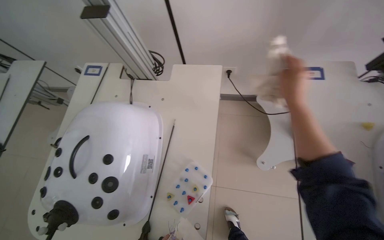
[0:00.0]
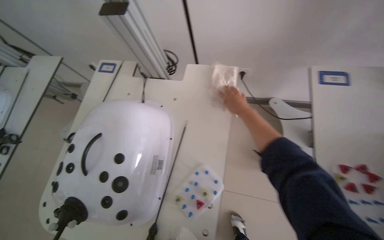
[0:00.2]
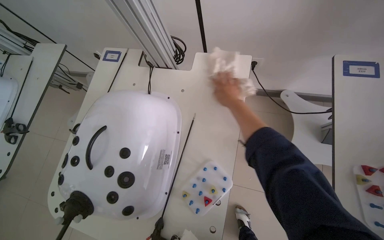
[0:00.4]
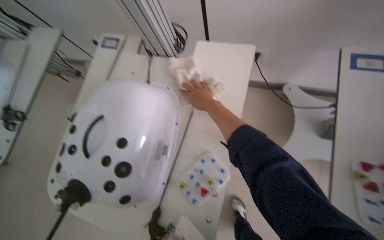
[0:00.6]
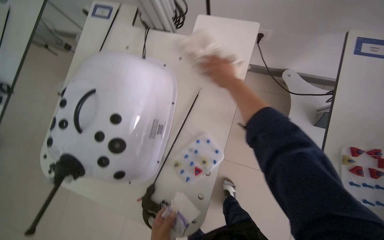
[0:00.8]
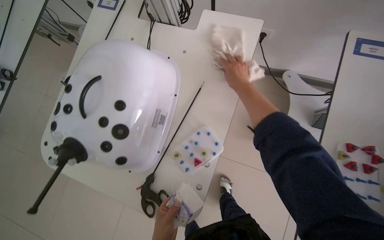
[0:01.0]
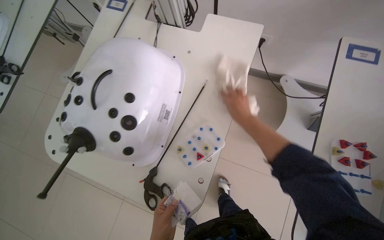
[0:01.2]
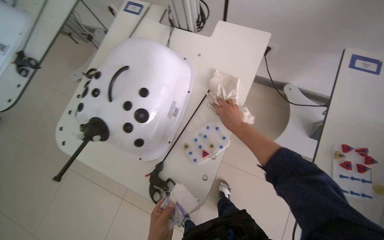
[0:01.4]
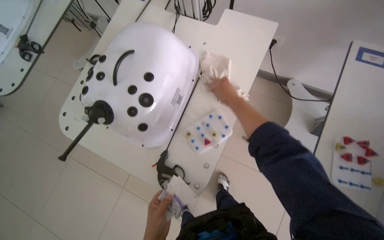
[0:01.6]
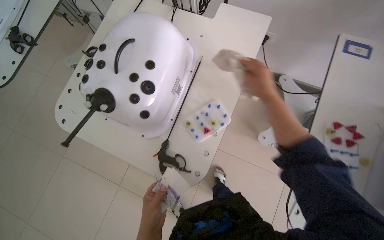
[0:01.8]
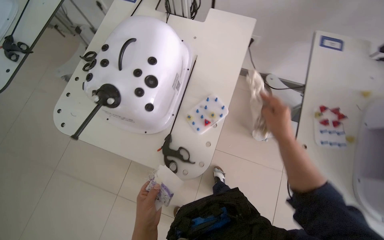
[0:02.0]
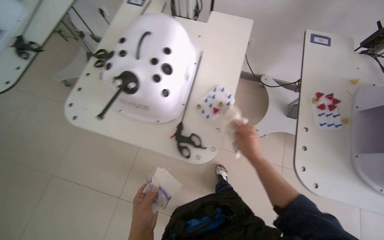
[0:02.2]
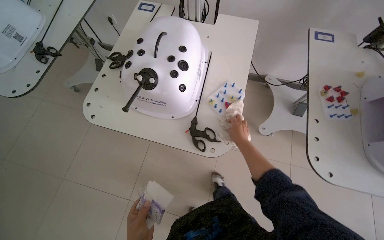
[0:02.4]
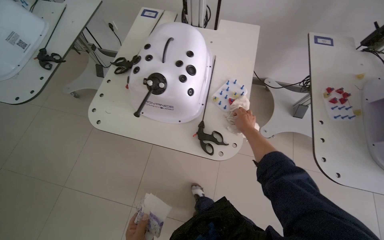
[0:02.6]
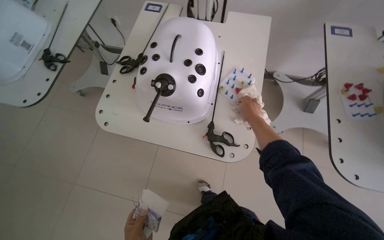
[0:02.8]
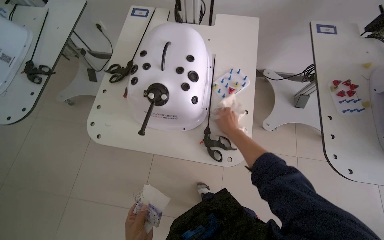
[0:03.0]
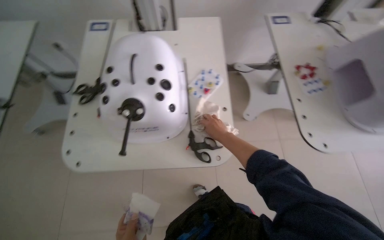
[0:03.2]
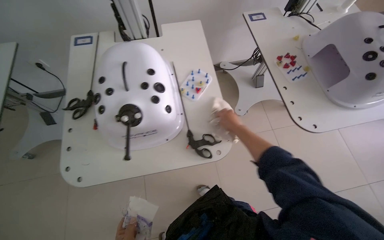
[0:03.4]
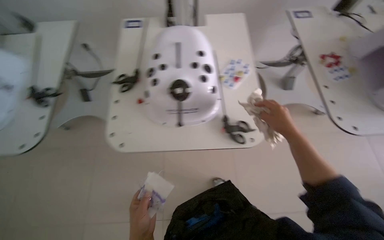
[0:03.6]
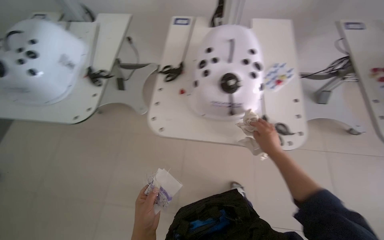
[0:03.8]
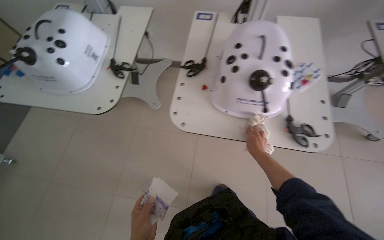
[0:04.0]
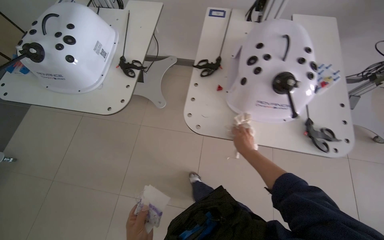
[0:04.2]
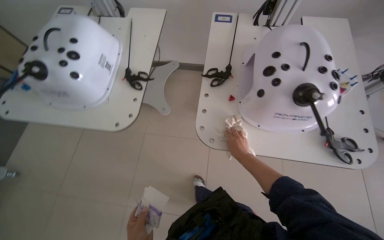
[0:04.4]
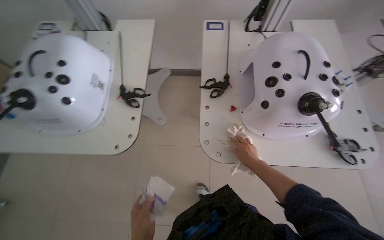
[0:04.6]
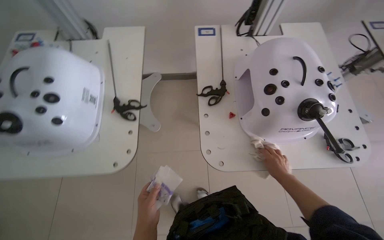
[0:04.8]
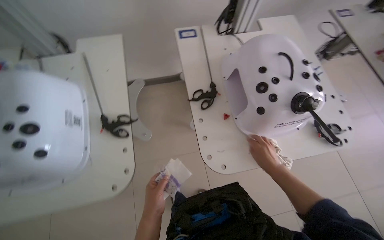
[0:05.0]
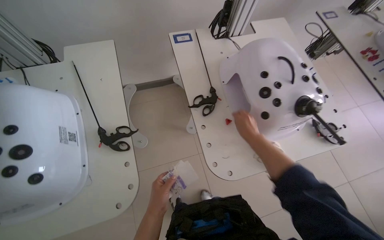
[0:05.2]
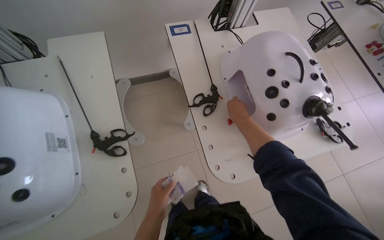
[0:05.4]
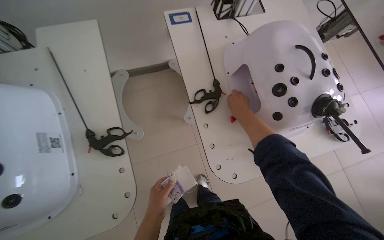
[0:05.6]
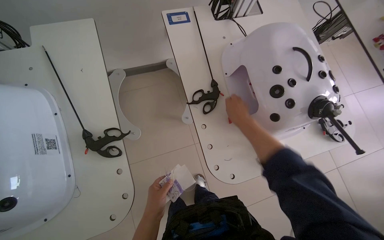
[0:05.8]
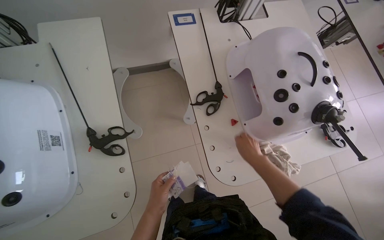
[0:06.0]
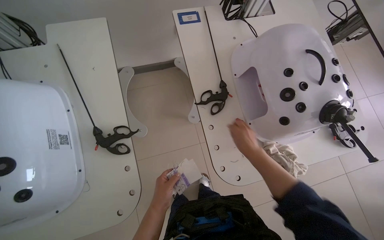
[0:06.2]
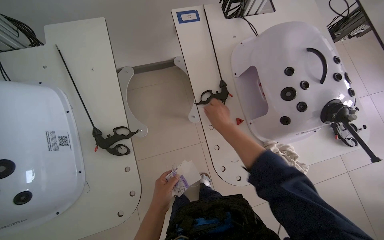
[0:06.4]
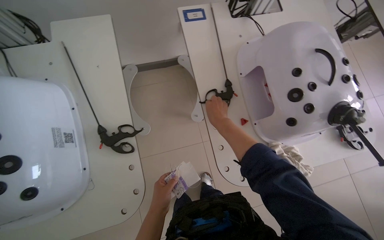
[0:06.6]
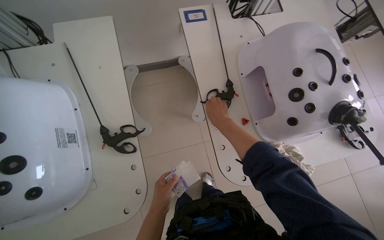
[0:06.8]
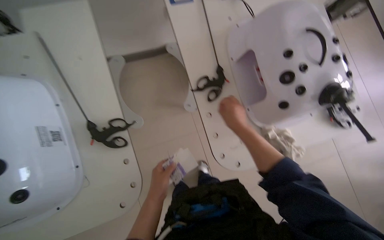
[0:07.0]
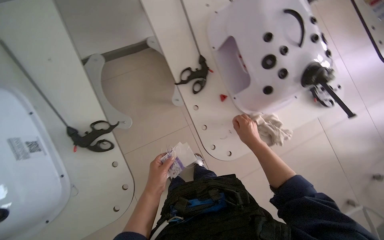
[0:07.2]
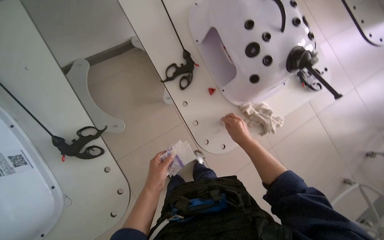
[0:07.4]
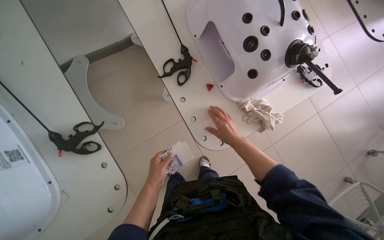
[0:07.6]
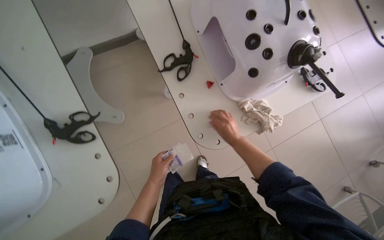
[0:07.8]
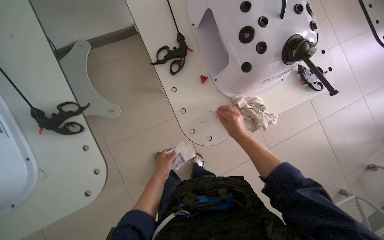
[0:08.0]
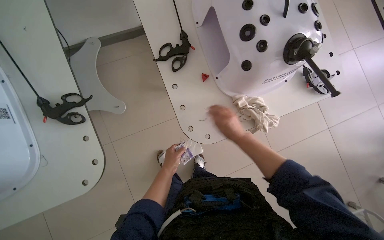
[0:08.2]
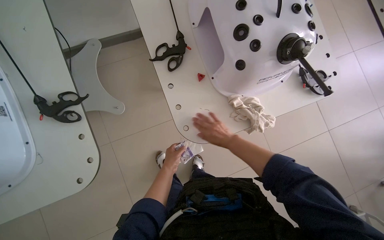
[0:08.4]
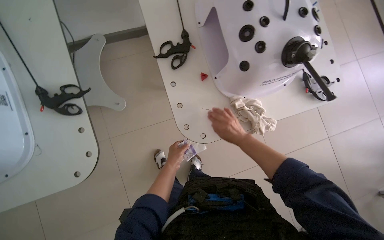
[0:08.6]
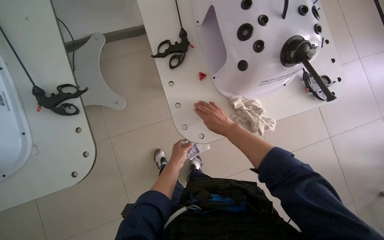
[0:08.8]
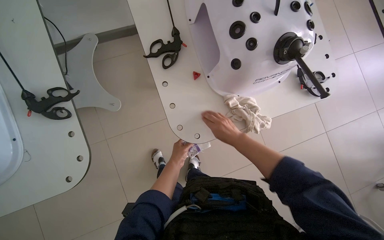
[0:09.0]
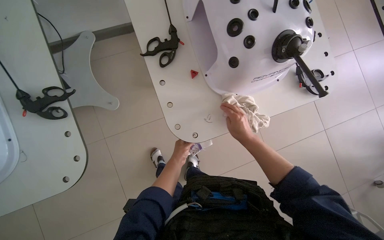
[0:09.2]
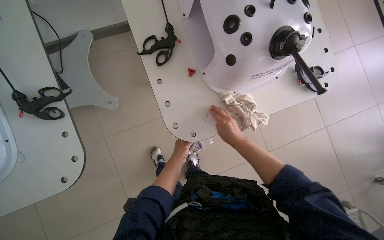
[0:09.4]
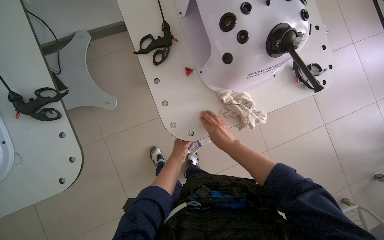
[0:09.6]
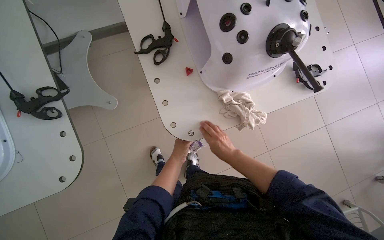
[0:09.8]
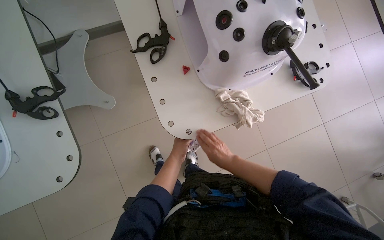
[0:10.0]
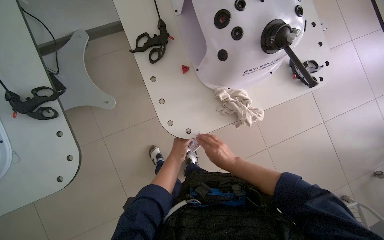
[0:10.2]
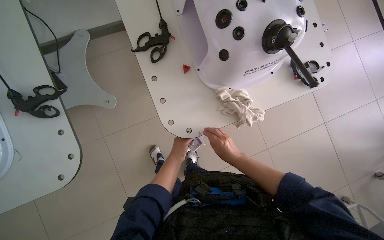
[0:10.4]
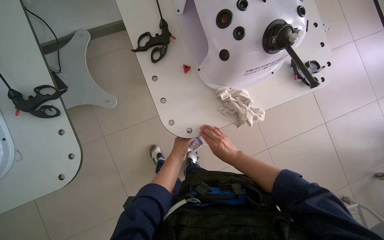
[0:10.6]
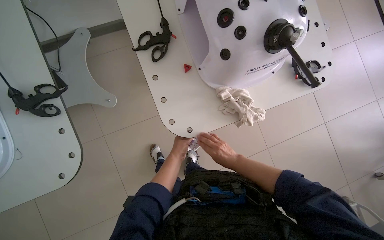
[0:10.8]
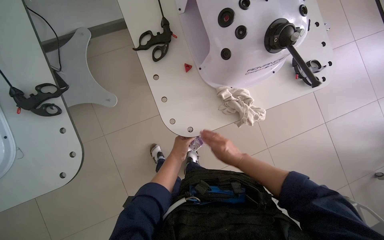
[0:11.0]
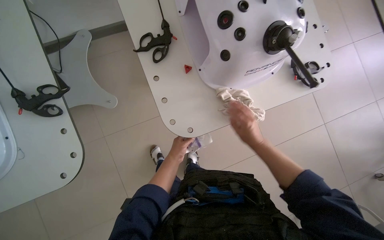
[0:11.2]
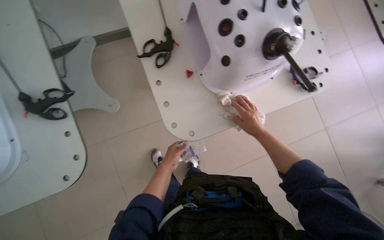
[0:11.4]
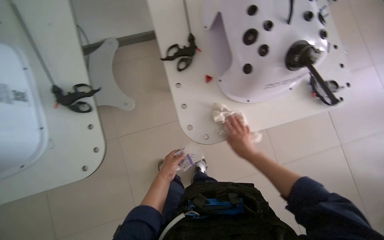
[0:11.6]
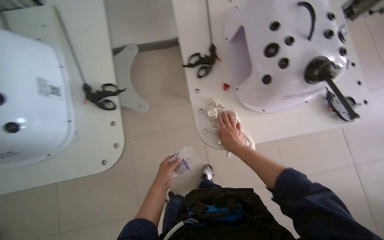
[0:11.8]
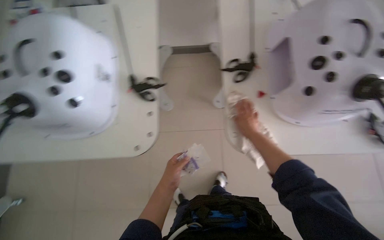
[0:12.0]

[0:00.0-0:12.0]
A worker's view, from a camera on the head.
Job: wiping surfaces.
The whole recording: Wiping various surfaces in the room. The worker wipes the side of the wooden desk, the projector screen stand, and two simulator devices.
0.0 to 1.6 s: The right hand shifts about 30 cm to the left and farther from the camera.
1.6 to 3.0 s: The right hand goes roughly 20 cm down the picture.
3.0 to 4.4 s: The camera is carried to the left, some 40 cm.
4.4 to 6.0 s: The head rotates about 25 degrees to the right.
7.6 to 9.0 s: The left hand goes some 15 cm farther from the camera.
9.0 to 10.4 s: The right hand moves down the picture, some 10 cm.
10.4 to 12.0 s: The head rotates roughly 20 degrees to the left. The right hand is displaced up the picture by roughly 15 cm. Meanwhile the left hand heads nearer to the camera and down the picture, covering about 20 cm.

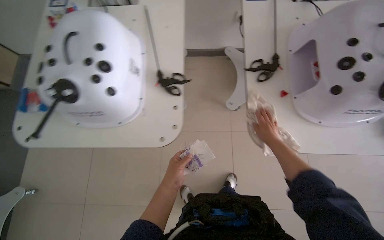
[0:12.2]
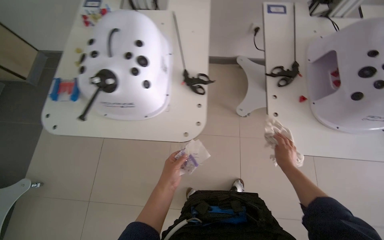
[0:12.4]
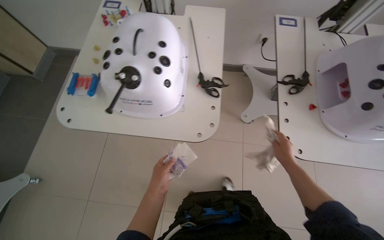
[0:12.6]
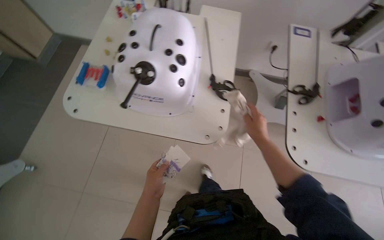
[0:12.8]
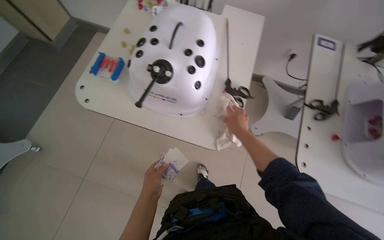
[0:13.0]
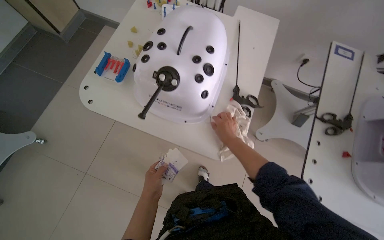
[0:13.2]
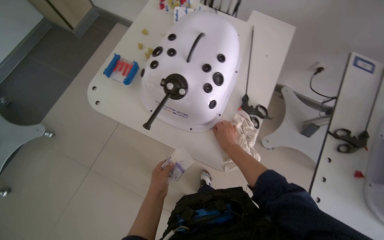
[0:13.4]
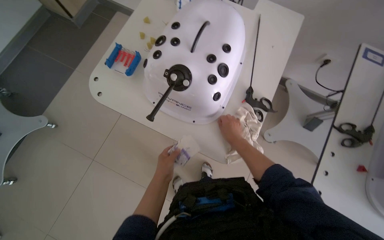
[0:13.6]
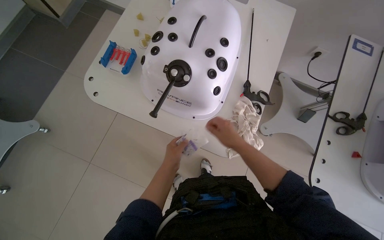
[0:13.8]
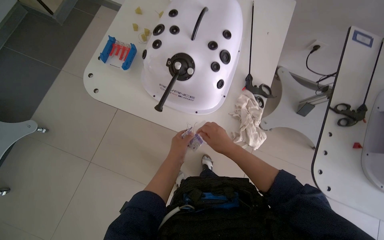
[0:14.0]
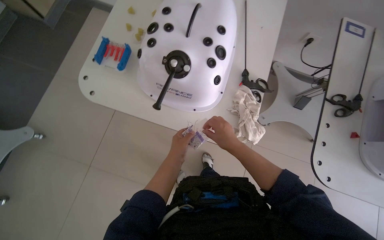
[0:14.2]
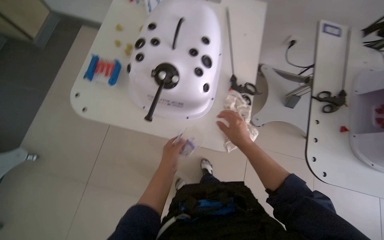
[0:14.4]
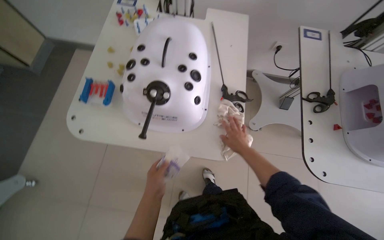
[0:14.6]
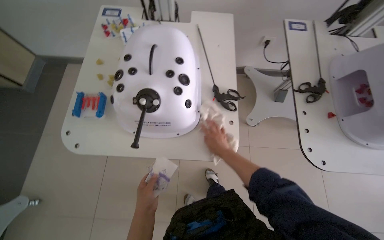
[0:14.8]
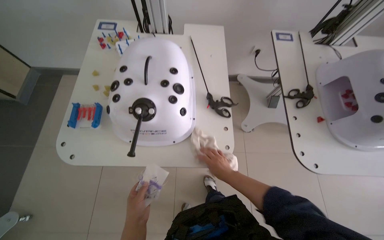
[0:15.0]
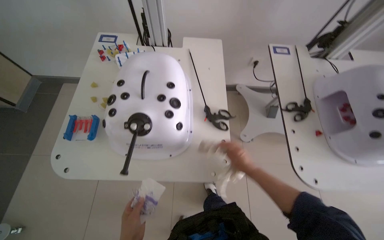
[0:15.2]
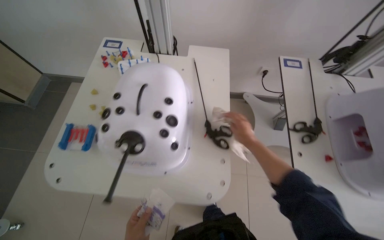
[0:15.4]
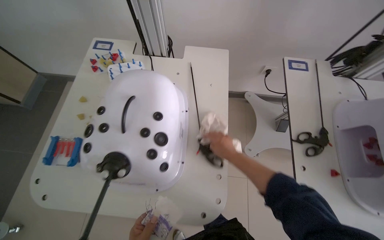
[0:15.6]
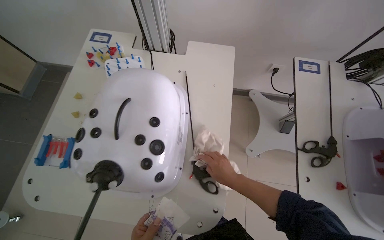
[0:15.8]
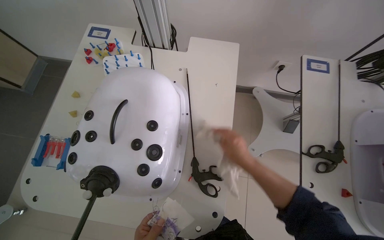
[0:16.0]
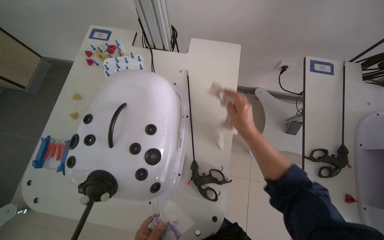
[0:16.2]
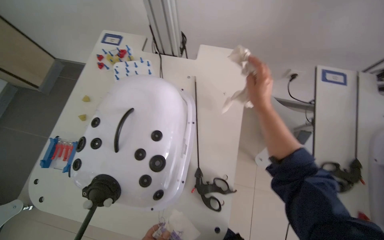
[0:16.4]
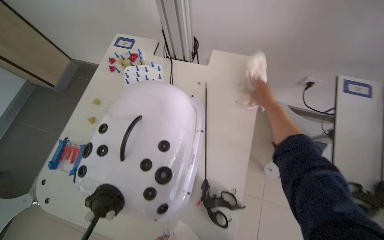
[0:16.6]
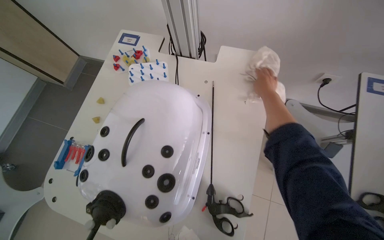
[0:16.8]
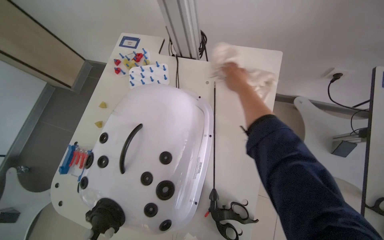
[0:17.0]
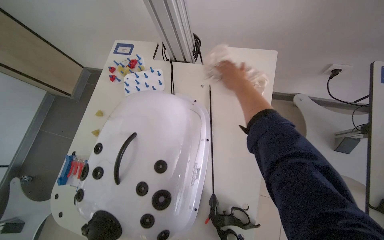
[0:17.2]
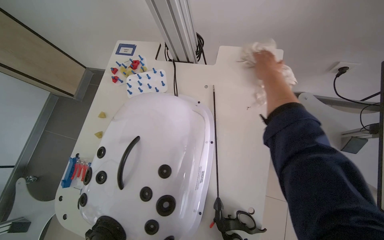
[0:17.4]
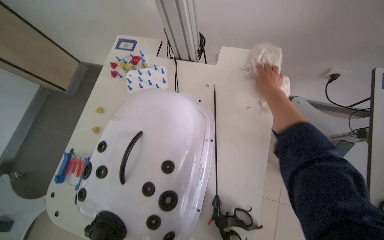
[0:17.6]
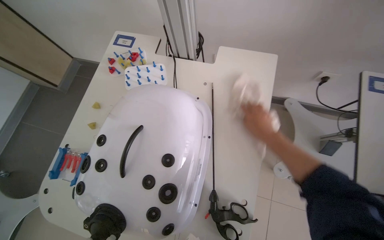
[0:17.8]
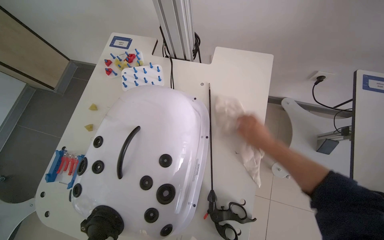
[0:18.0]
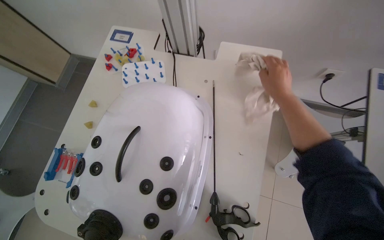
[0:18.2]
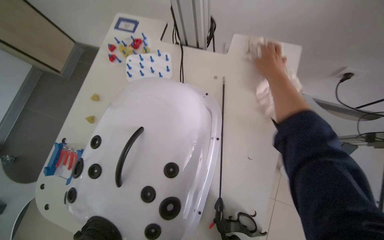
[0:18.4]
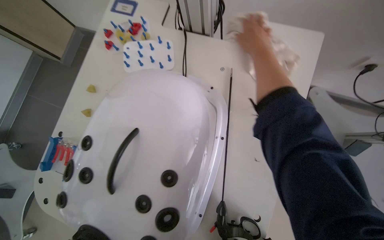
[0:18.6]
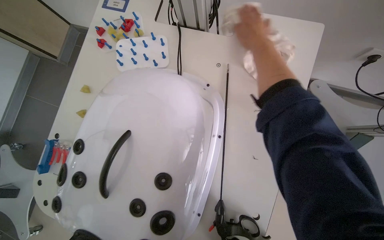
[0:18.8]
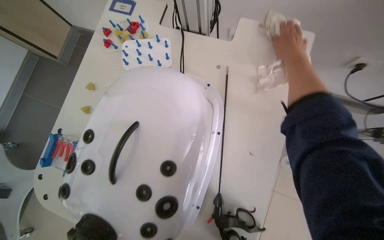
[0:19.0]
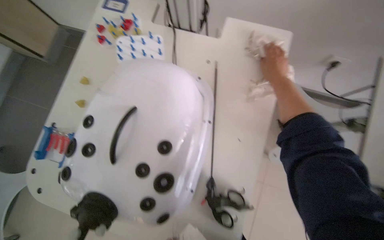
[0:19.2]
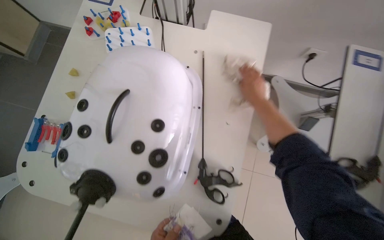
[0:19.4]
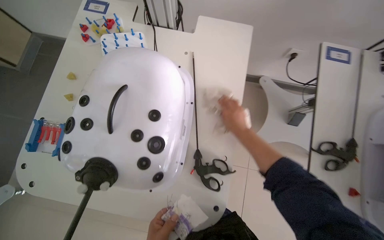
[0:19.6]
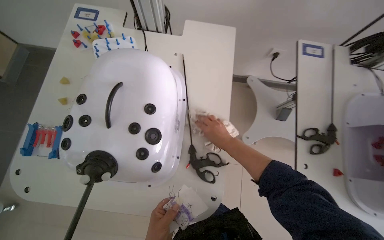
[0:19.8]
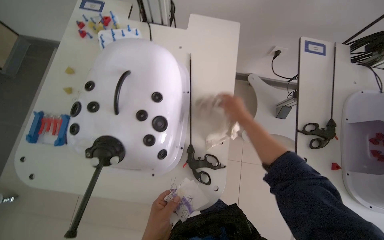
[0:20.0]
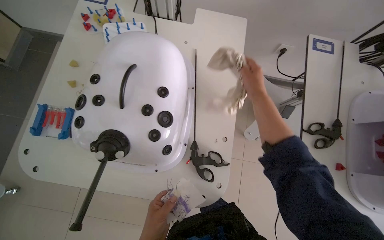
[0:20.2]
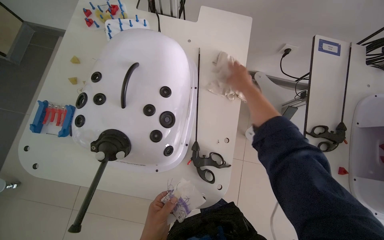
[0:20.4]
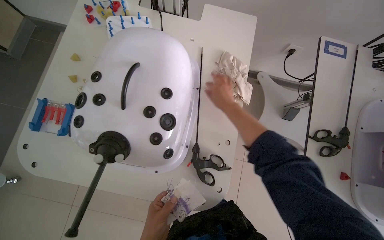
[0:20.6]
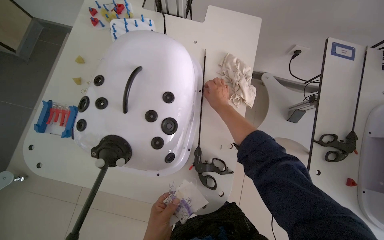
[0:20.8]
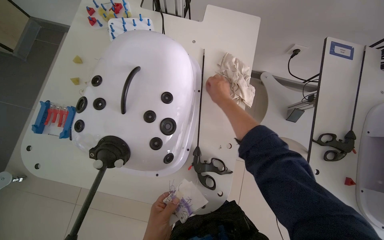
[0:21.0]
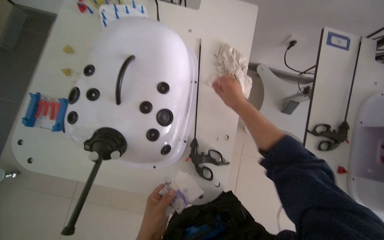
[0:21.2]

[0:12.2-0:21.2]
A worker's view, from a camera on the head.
Job: wiping surfaces.
The whole recording: Wiping various surfaces in the room. The worker wipes the side of the wooden desk, the projector screen stand, and two simulator devices.
12.2 to 13.8 s: The right hand moves to the left, approximately 35 cm.
13.8 to 15.2 s: The right hand is displaced to the right by approximately 10 cm.
15.2 to 16.6 s: The head rotates about 15 degrees to the left. The right hand travels up the picture by about 50 cm.
16.6 to 18.2 s: The right hand goes up and down the picture, about 25 cm each way, reversing 2 times.
18.2 to 19.8 s: The right hand shifts approximately 30 cm down the picture.
19.8 to 21.2 s: The right hand shifts about 10 cm up the picture.
